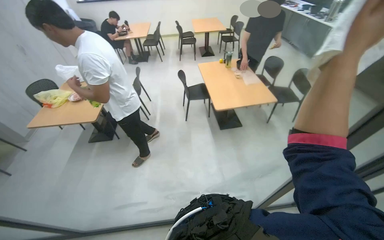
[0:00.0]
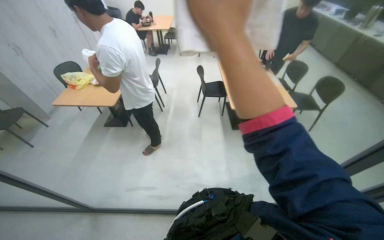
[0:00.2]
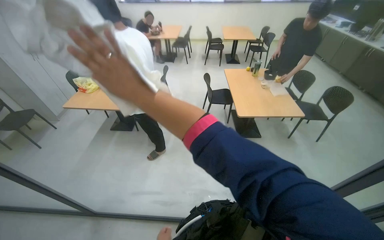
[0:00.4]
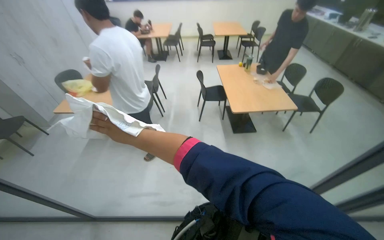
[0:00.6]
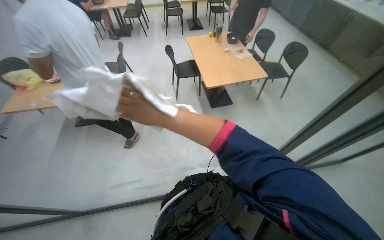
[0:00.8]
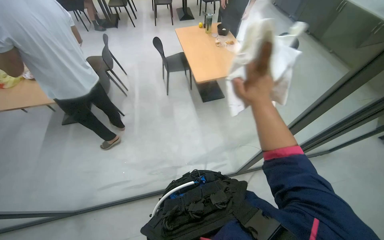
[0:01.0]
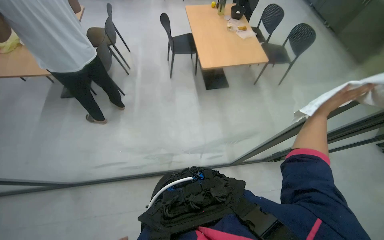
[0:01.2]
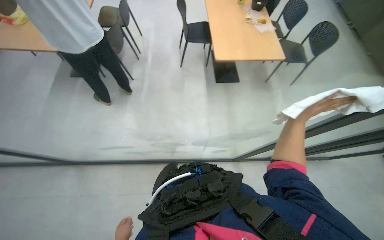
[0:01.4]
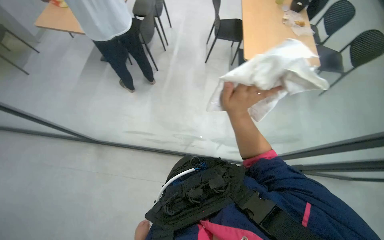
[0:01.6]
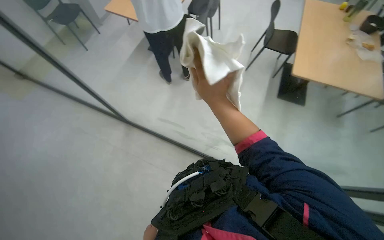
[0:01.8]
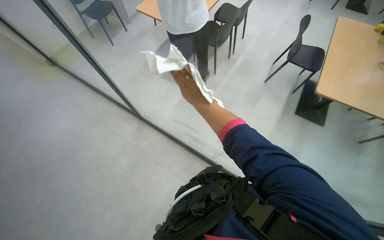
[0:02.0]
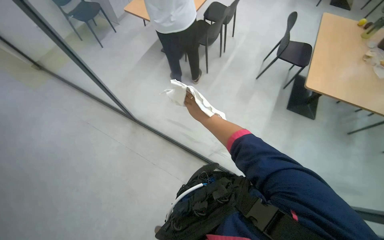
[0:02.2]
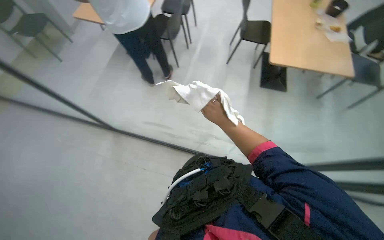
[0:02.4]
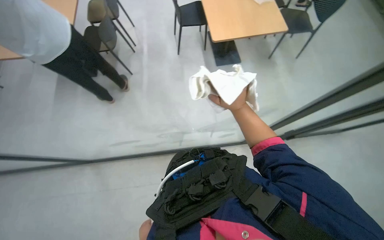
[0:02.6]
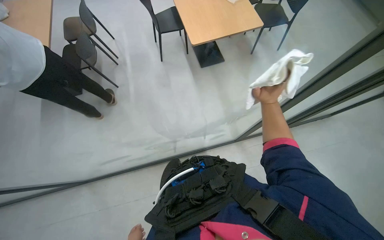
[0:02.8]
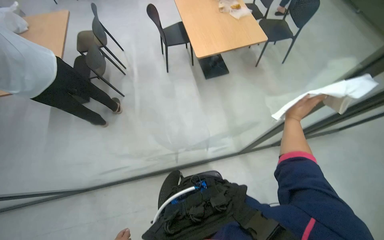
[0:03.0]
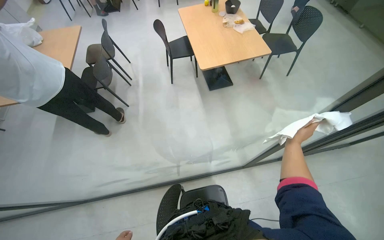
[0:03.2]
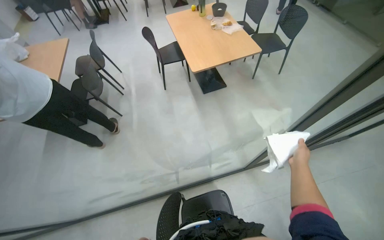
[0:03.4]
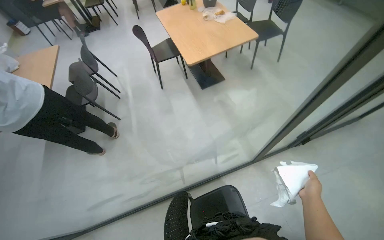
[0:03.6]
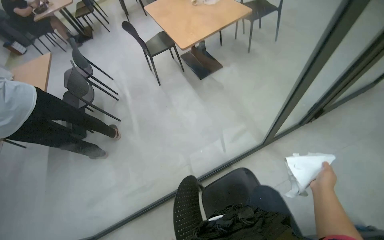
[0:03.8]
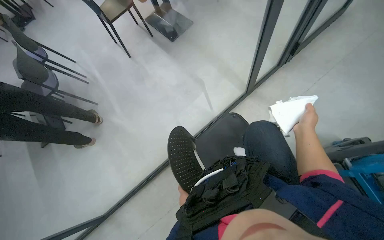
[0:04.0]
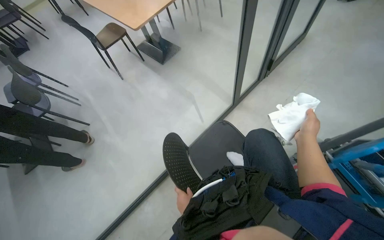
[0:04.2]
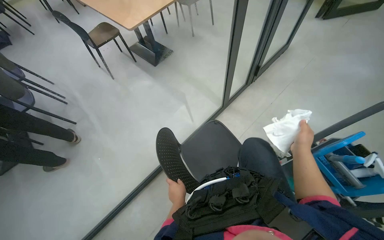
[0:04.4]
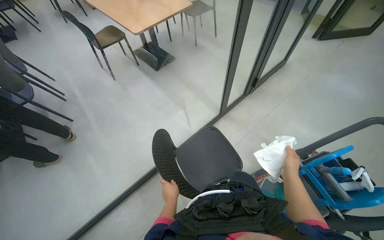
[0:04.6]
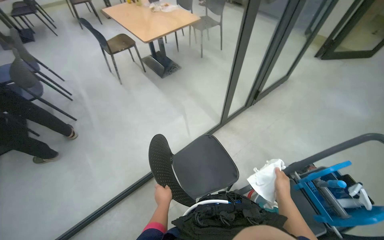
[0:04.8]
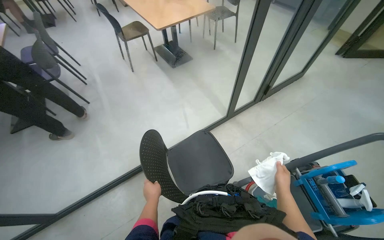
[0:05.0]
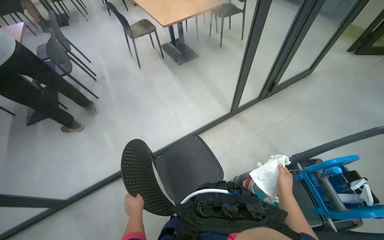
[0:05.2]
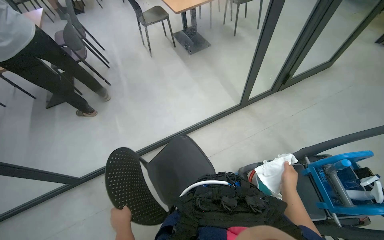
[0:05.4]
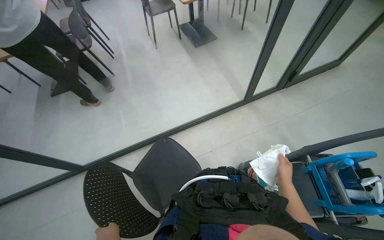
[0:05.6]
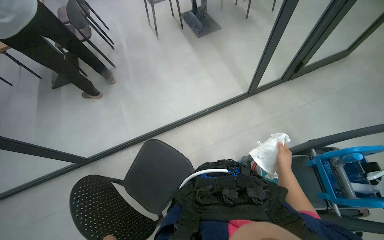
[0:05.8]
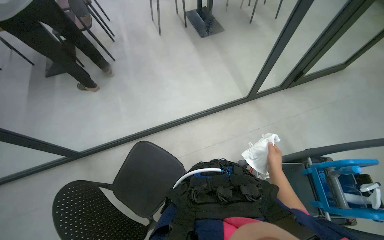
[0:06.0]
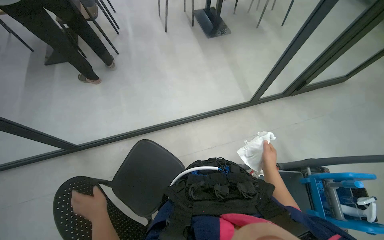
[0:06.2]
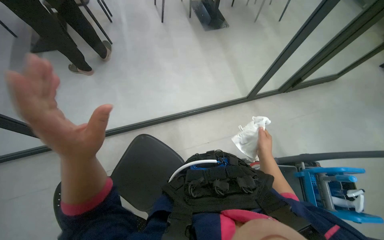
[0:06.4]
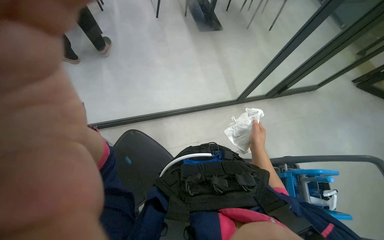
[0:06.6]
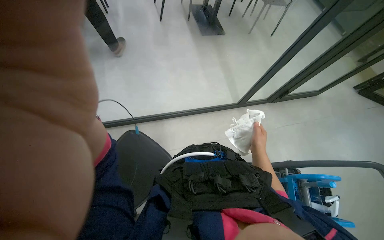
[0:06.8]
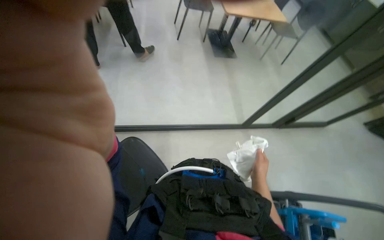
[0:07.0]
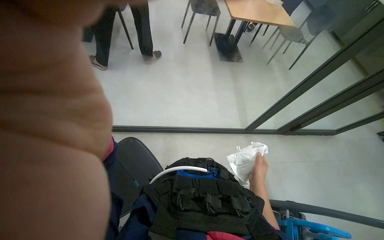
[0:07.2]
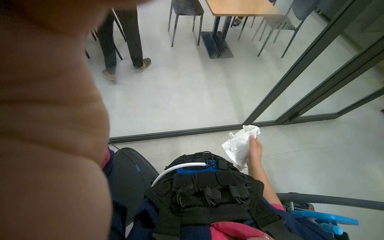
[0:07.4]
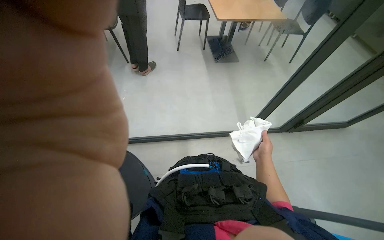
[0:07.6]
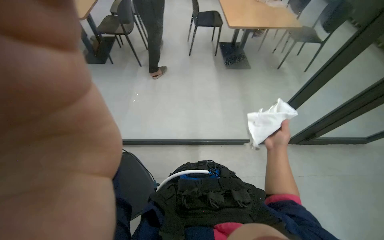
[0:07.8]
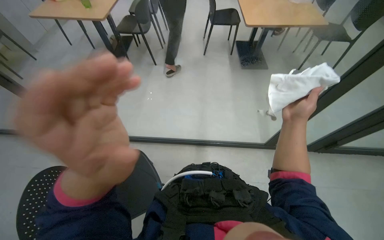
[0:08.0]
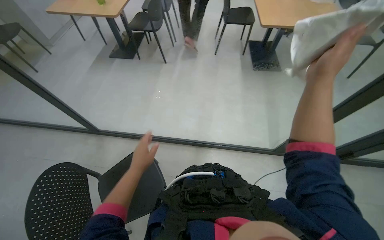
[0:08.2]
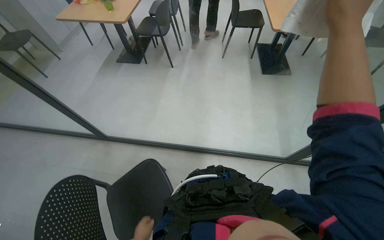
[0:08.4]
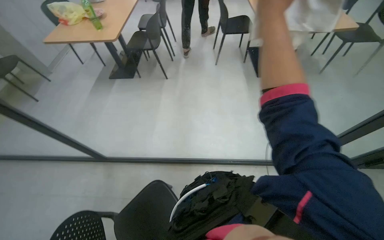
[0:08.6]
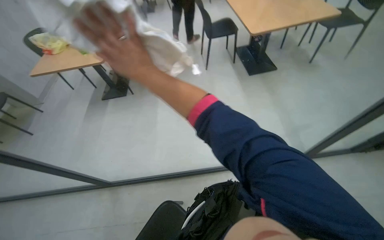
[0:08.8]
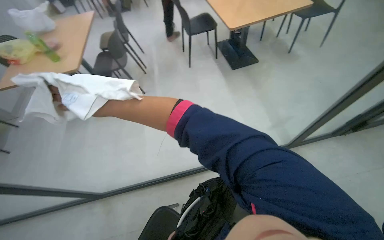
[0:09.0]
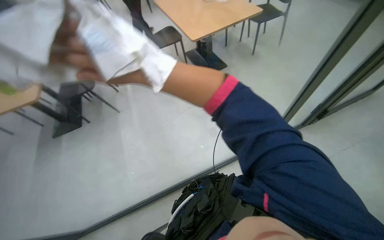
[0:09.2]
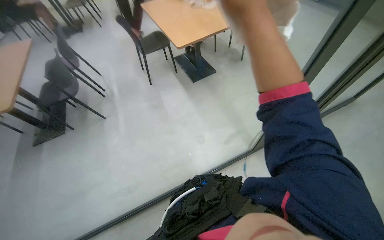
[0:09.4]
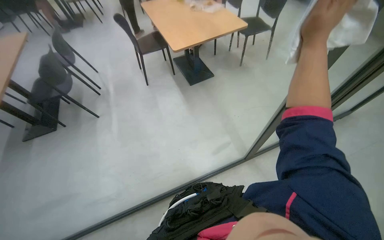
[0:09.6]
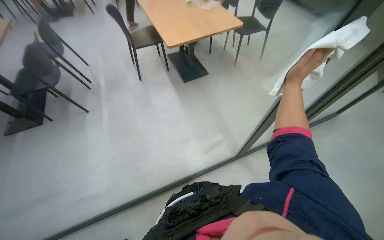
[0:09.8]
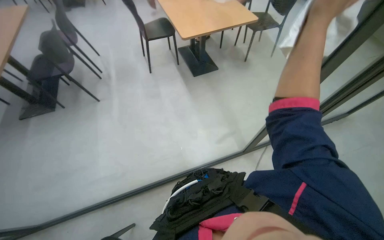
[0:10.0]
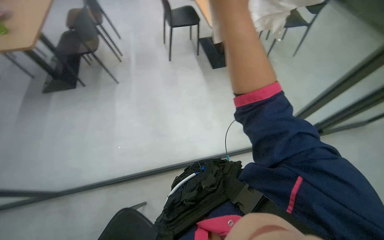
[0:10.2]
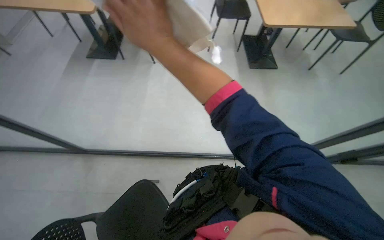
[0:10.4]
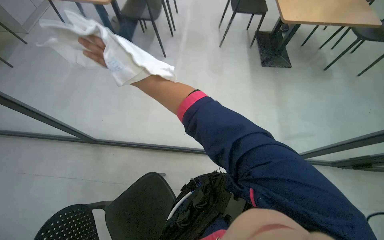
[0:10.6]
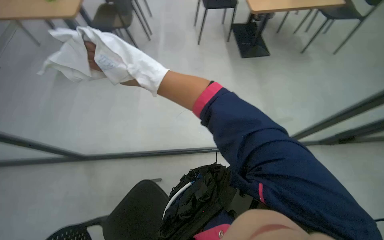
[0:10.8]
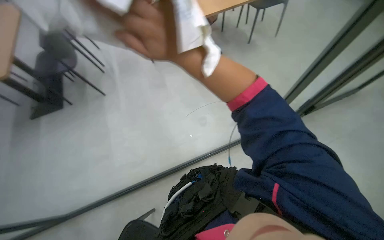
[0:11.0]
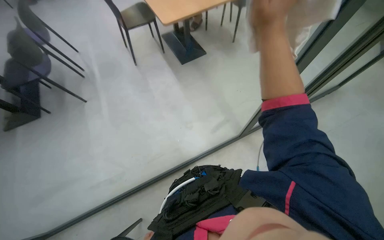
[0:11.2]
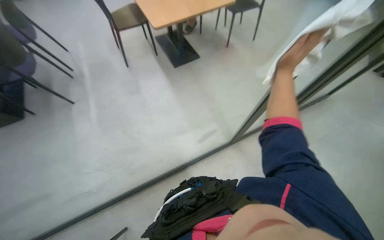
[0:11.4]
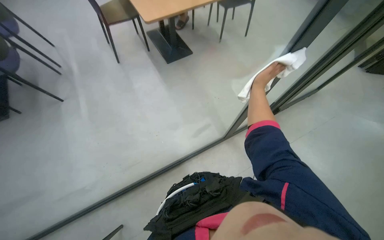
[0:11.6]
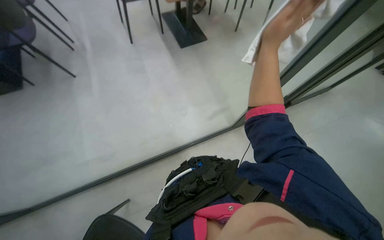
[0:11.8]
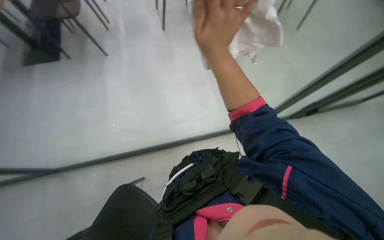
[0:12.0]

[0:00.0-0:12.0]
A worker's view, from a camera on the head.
Job: wiping surfaces.
The whole recording: Wiping glass partition. The worker wipes the glass partition with a white cloth.
0:00.0 to 0:01.6: The wearer looks about 20 degrees further downward.
0:03.0 to 0:04.4: The wearer moves some 50 cm. The scene turns roughly 25 degrees counterclockwise in the picture.
0:04.4 to 0:06.0: The scene rotates clockwise by some 25 degrees. The right hand heads down the picture, covering about 25 cm.
0:10.4 to 0:12.0: The head turns to the right by some 20 degrees.

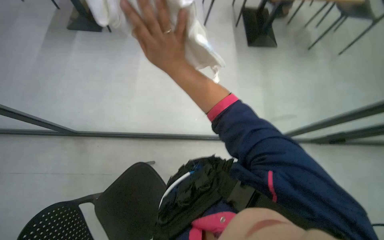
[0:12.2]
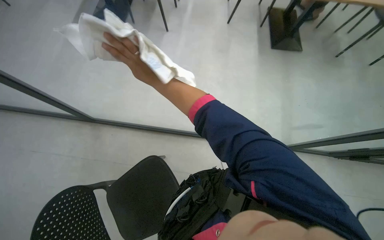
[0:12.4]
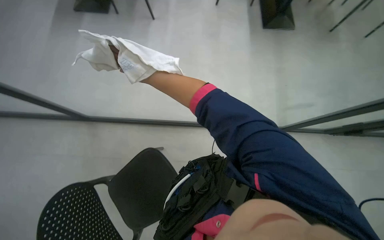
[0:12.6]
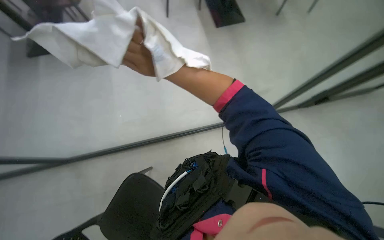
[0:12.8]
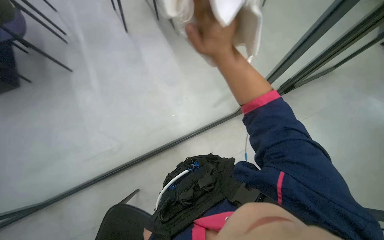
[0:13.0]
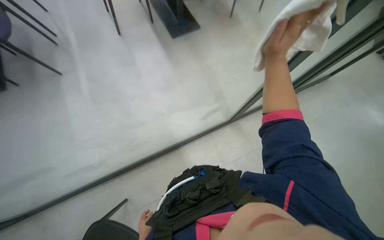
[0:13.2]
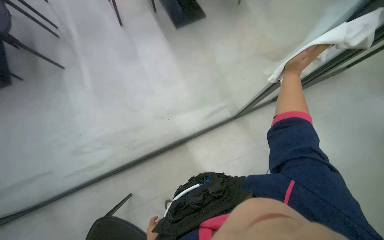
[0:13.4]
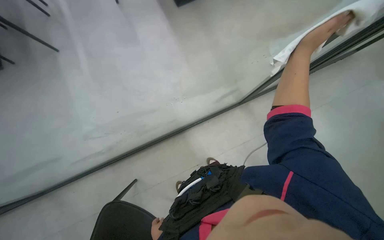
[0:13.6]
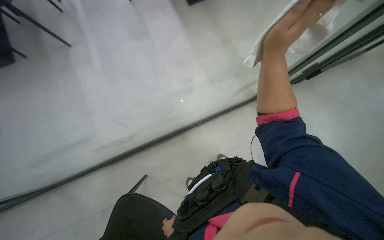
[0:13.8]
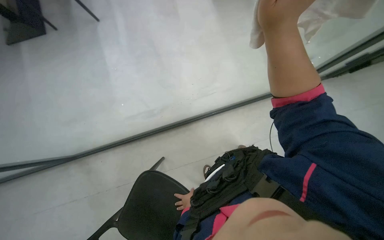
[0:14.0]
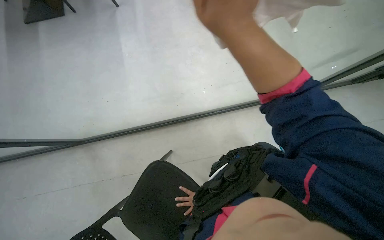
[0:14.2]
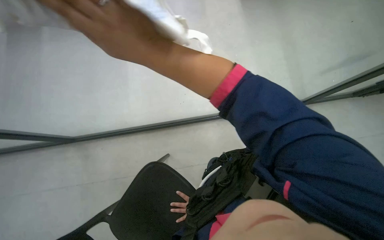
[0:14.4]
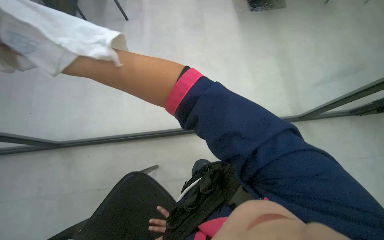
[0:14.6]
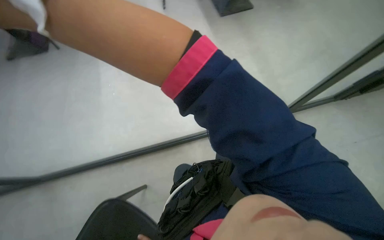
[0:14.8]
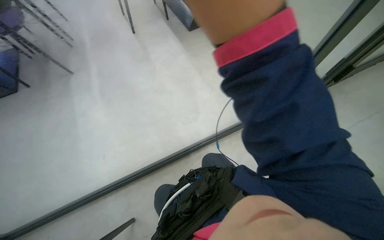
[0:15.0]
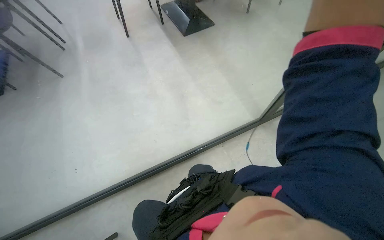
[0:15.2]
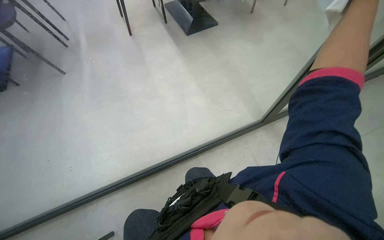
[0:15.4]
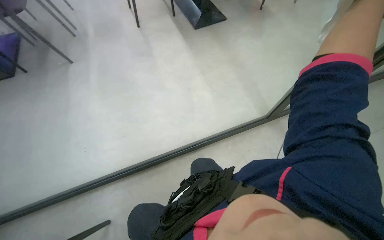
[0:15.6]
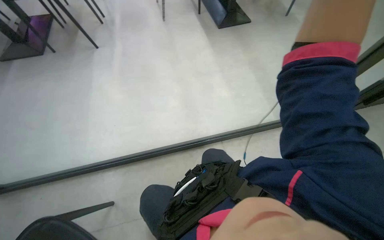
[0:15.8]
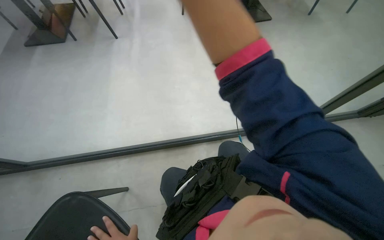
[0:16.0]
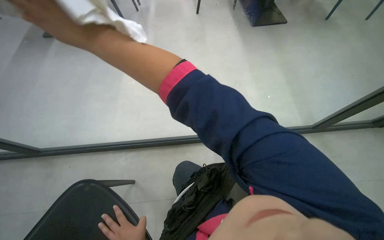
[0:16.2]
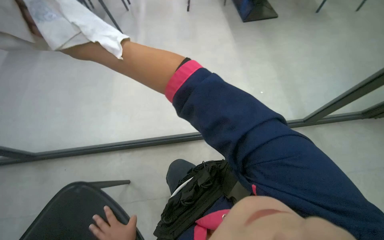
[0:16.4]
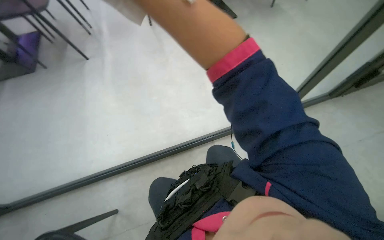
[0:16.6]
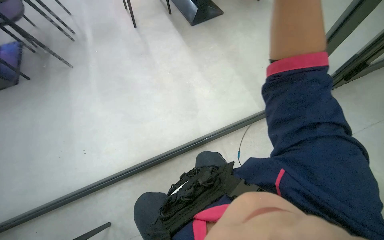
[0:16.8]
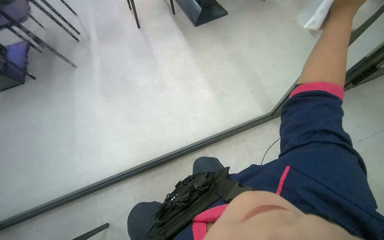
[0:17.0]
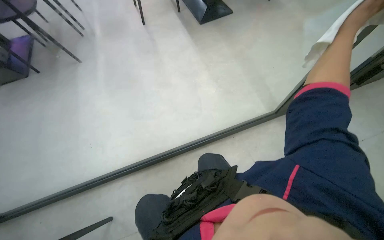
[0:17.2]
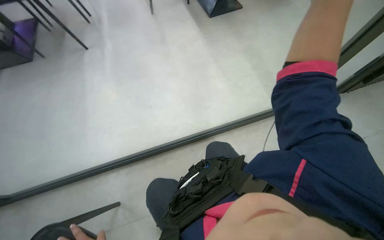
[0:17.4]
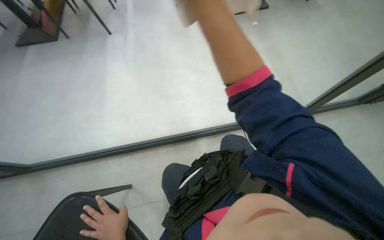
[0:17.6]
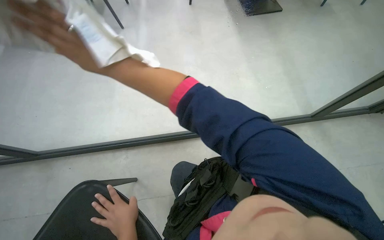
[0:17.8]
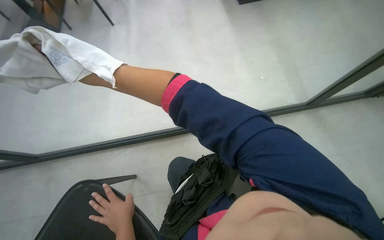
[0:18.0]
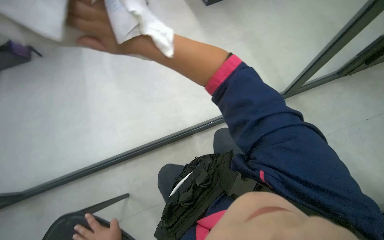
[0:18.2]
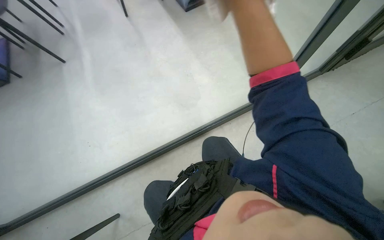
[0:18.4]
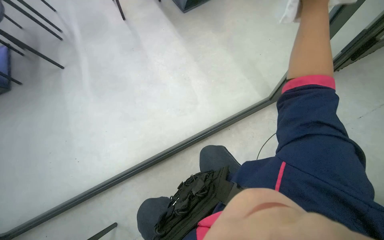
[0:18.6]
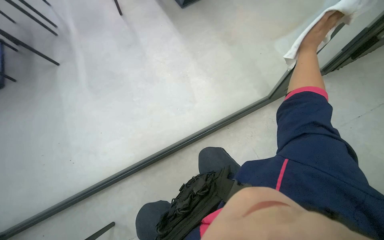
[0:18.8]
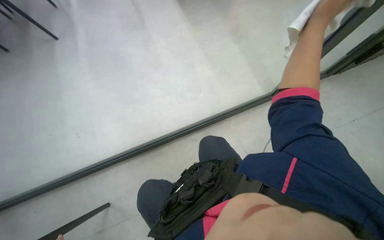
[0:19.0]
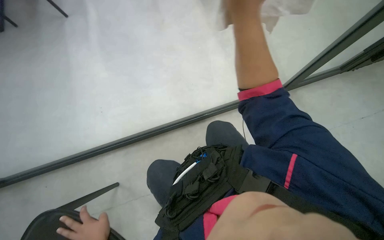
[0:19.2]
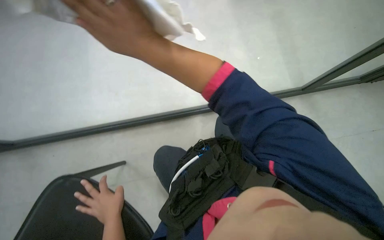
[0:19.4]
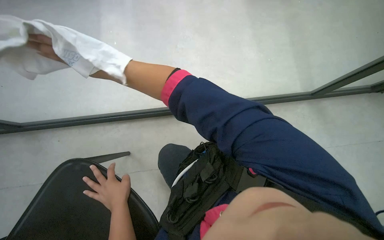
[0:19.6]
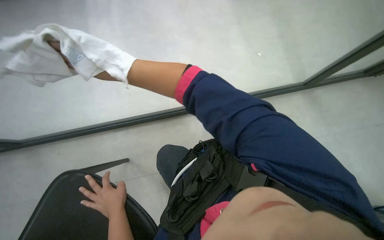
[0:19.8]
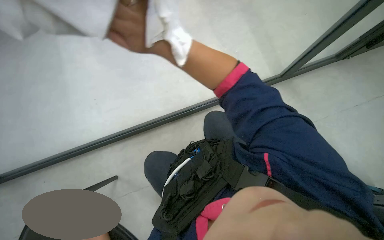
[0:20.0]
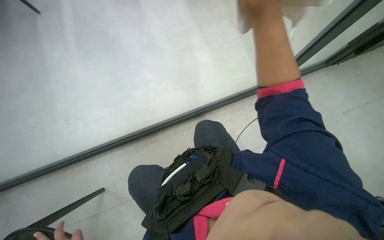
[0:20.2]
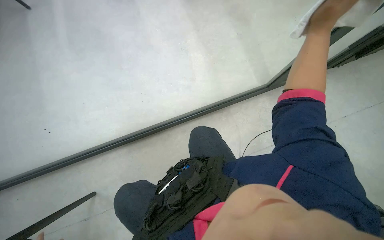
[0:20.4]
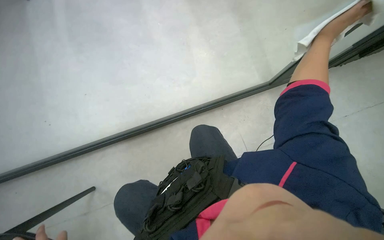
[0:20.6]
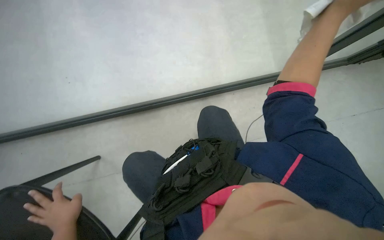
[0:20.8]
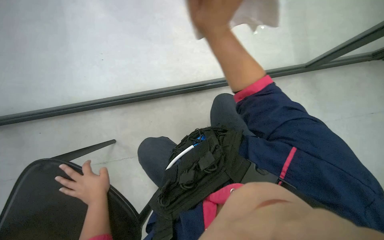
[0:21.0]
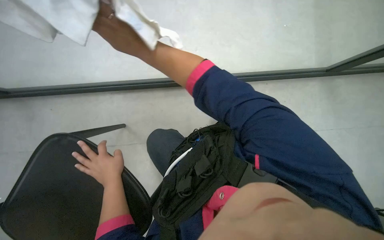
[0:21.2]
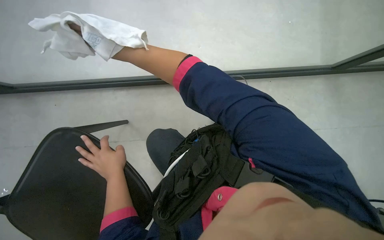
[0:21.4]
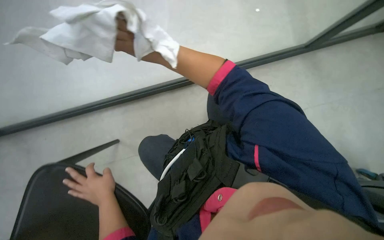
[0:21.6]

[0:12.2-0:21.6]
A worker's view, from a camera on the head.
Job: wiping surfaces.
The whole recording: Wiping glass partition. The worker wipes the glass partition with a white cloth.
0:12.2 to 0:13.8: The wearer looks some 20 degrees further downward. The right hand swings left and right, roughly 60 cm each way, with 2 reversals.
